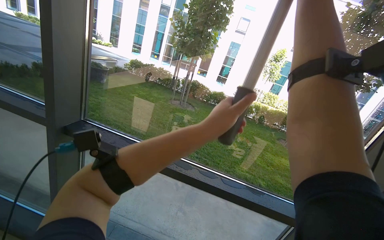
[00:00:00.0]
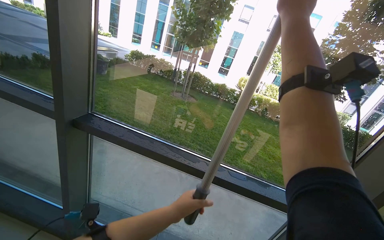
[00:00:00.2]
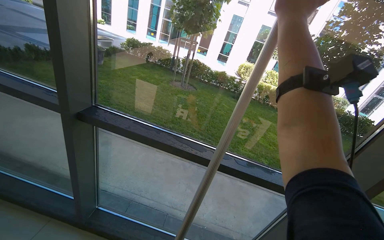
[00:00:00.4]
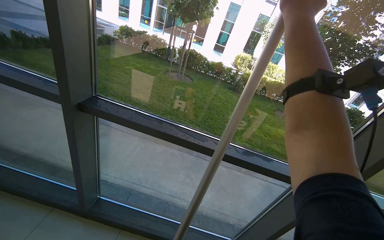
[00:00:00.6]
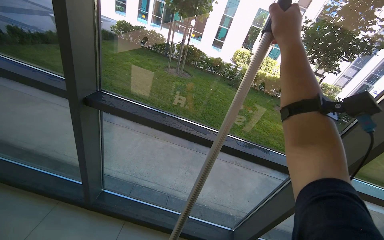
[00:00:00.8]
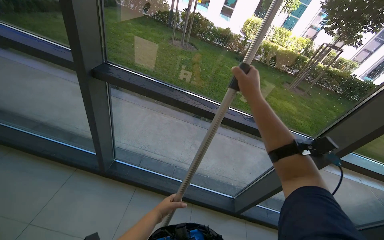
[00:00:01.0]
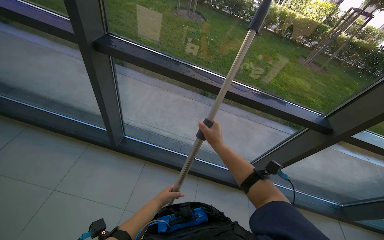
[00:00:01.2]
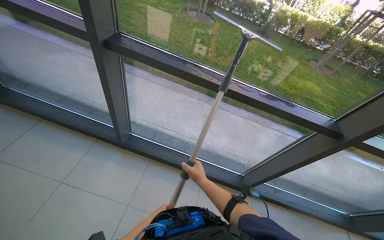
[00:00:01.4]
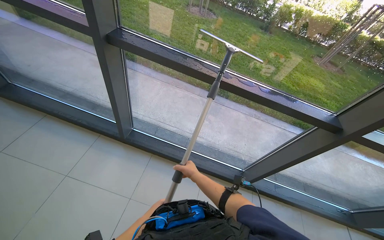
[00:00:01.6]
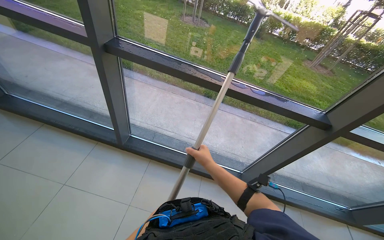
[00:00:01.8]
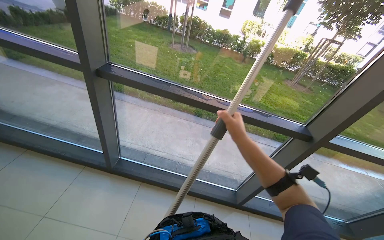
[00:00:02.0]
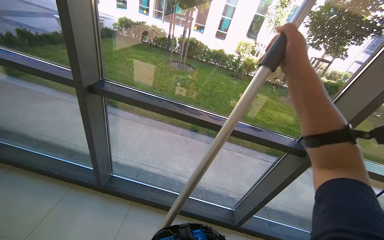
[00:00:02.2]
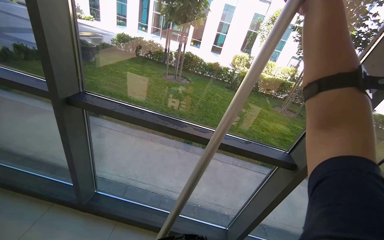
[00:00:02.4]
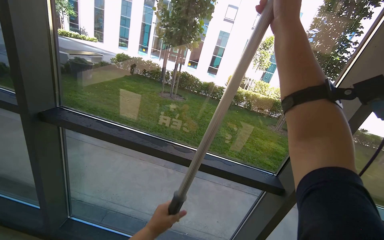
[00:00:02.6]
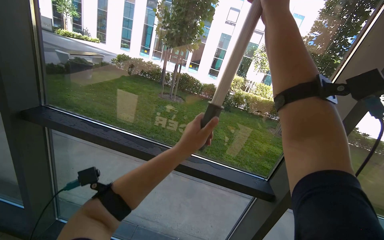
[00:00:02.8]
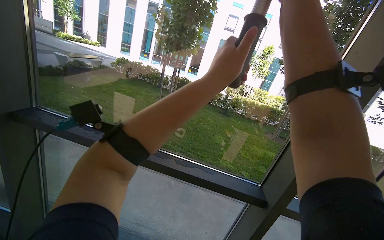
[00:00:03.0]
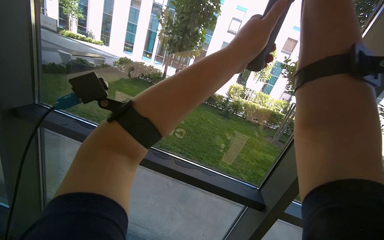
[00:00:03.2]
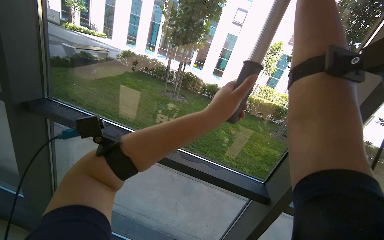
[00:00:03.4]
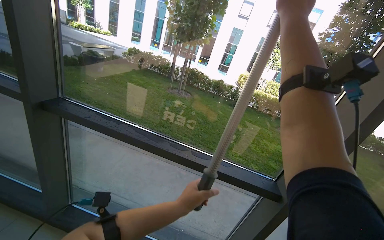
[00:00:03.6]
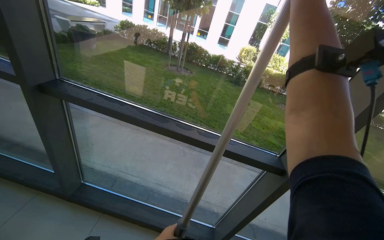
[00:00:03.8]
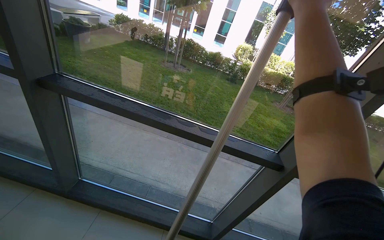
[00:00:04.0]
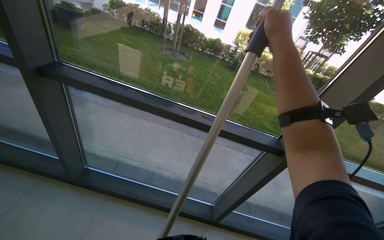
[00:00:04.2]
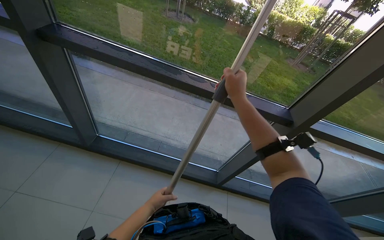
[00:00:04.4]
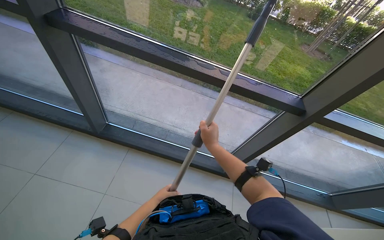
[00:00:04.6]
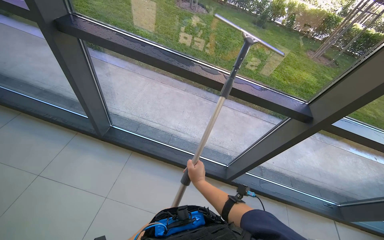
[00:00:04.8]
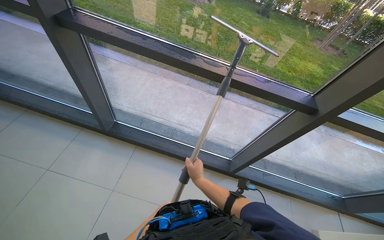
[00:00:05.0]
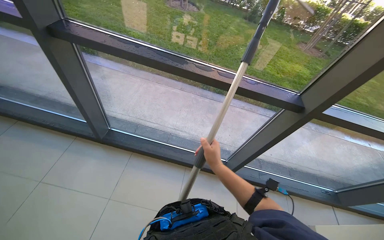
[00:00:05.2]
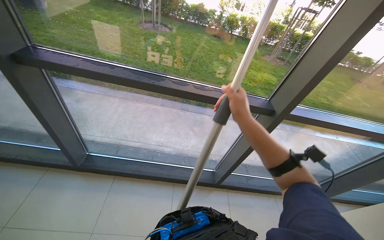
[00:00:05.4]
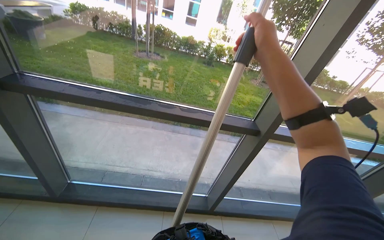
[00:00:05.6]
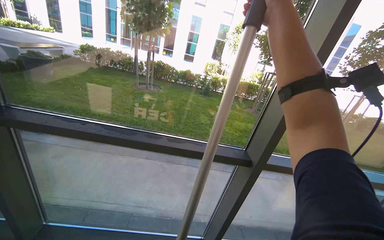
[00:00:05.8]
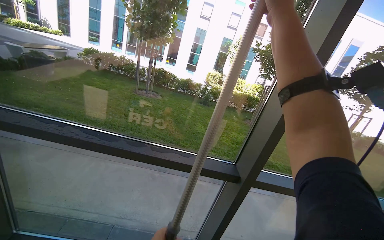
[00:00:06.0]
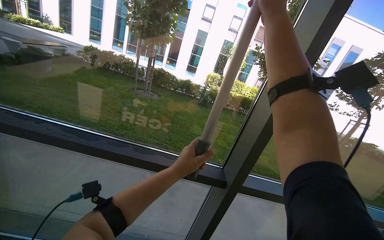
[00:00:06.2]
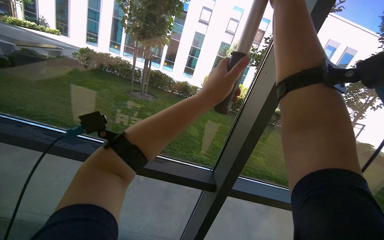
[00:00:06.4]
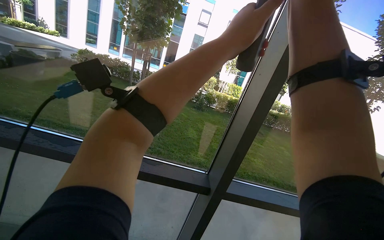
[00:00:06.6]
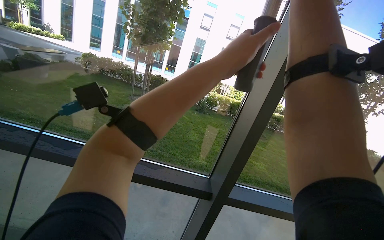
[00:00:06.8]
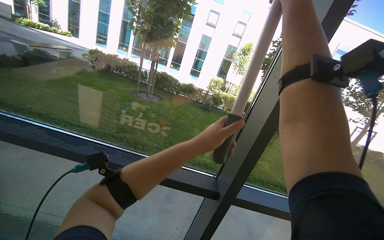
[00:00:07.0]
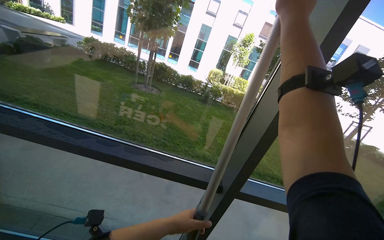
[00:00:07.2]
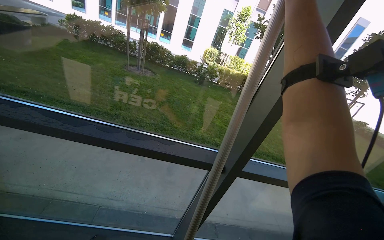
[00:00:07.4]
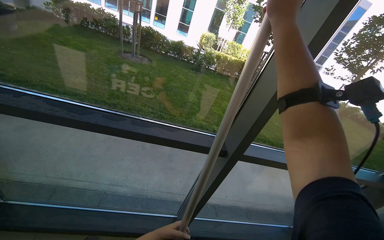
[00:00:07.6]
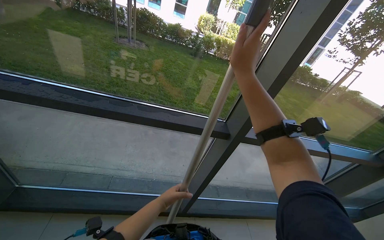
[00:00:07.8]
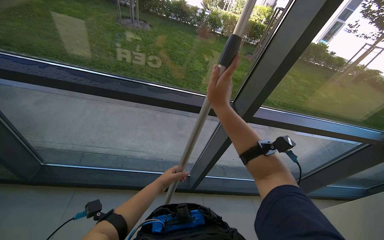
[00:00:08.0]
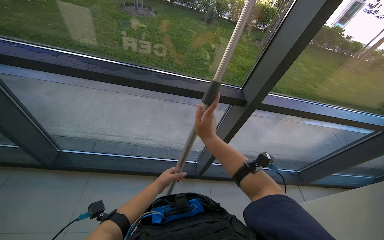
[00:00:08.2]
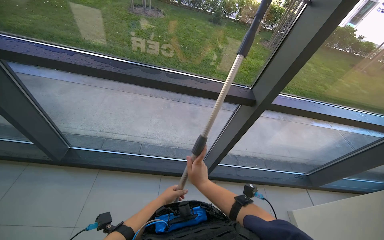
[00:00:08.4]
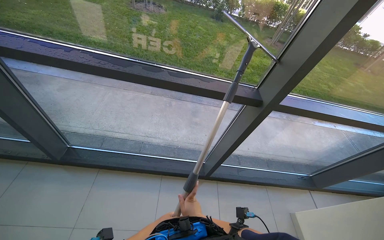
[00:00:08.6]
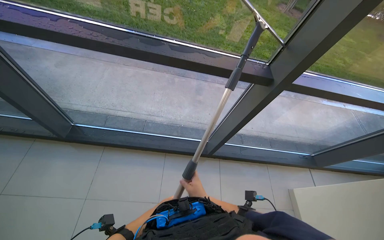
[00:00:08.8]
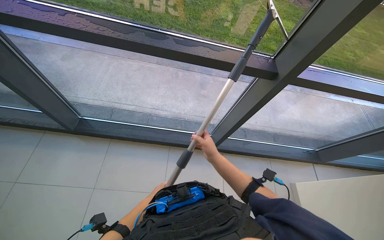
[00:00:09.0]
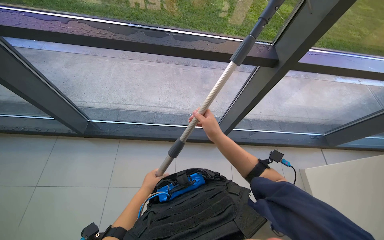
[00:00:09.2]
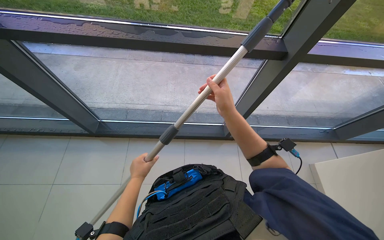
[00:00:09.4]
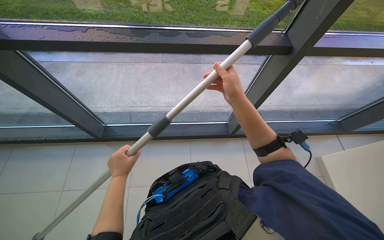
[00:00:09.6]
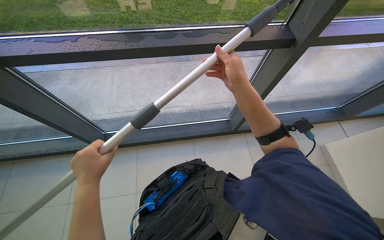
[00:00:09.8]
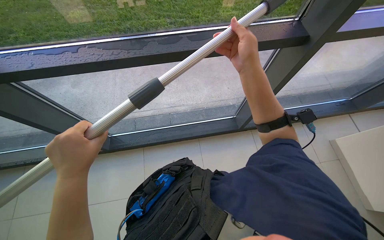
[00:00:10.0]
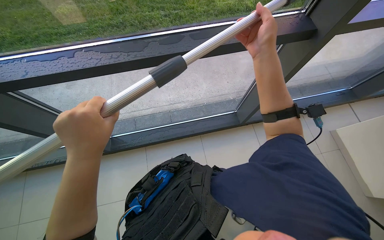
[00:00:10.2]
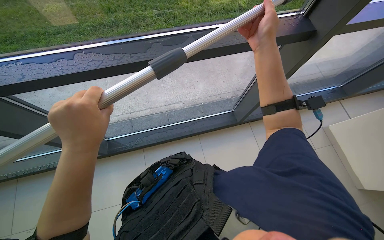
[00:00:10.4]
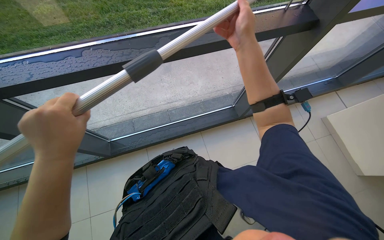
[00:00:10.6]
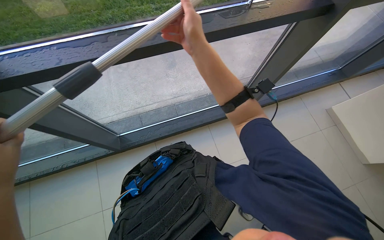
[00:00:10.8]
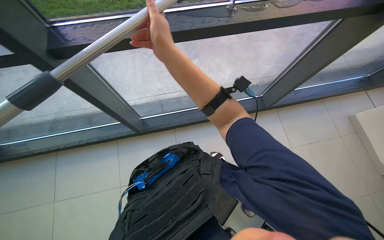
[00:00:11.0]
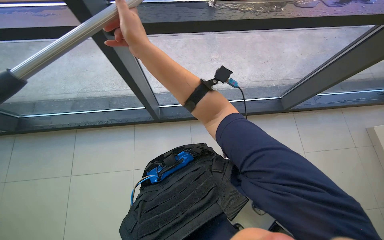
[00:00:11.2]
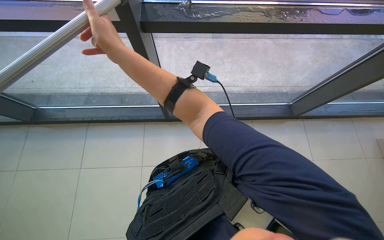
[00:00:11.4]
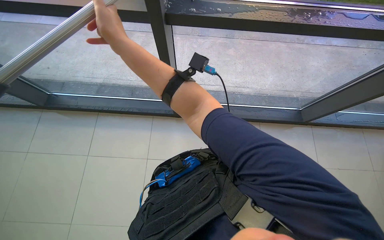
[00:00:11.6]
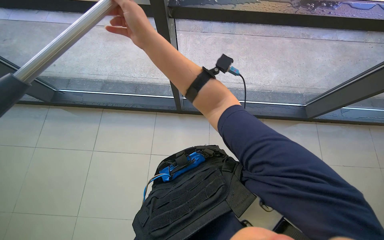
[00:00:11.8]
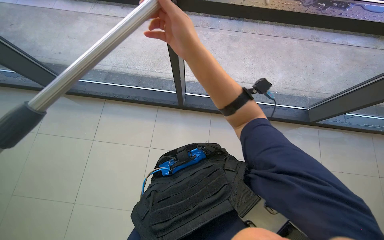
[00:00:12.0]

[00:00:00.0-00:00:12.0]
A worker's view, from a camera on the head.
Job: cleaning windows.
The whole recording: Cleaning building windows. The worker cleans the building windows using a long pole with a squeegee.
00:00:00.0 to 00:00:01.6: The view tips downward by approximately 30 degrees. The right hand moves down the picture and to the left, approximately 80 cm.
00:00:01.6 to 00:00:03.0: The view tilts some 30 degrees upward. The right hand travels up the picture and to the right by about 90 cm.
00:00:03.0 to 00:00:04.4: The view tips downward by approximately 30 degrees.
00:00:04.4 to 00:00:06.0: The camera pitches upward, by some 25 degrees.
00:00:06.0 to 00:00:07.6: The view tips downward by some 15 degrees.
00:00:07.6 to 00:00:09.0: The view tips downward by roughly 25 degrees. The left hand shifts about 20 cm to the left. The right hand goes roughly 70 cm down the picture, farther from the camera and to the left.
00:00:09.0 to 00:00:10.4: The left hand heads up the picture and nearer to the camera, covering roughly 35 cm; the right hand travels up the picture by about 25 cm.
00:00:10.4 to 00:00:12.0: The head turns to the left by some 20 degrees. The view tips downward by some 10 degrees. The right hand goes some 35 cm to the left.

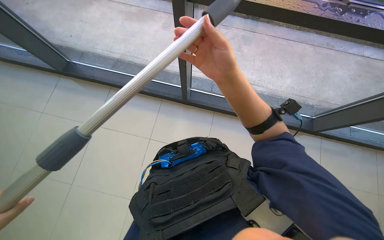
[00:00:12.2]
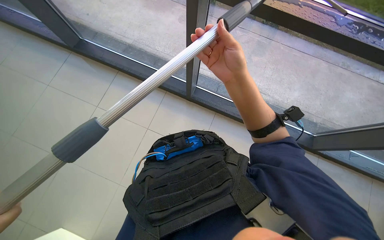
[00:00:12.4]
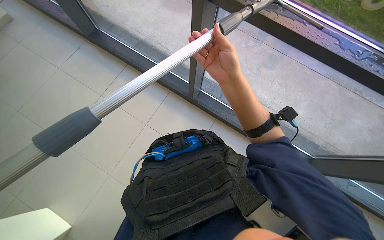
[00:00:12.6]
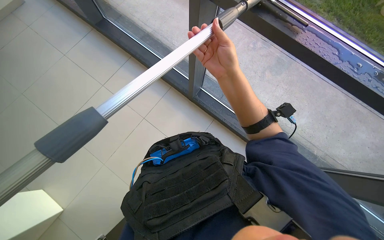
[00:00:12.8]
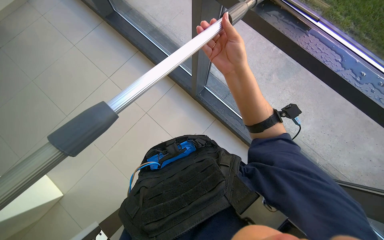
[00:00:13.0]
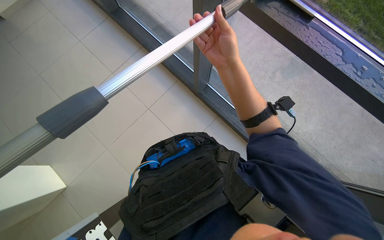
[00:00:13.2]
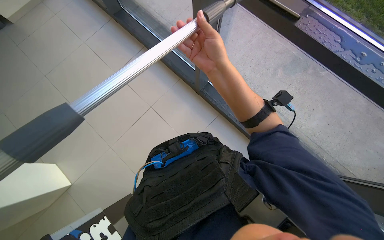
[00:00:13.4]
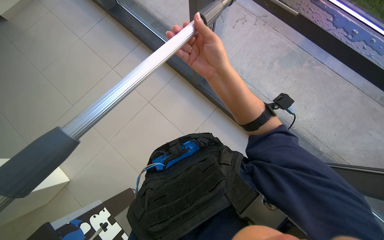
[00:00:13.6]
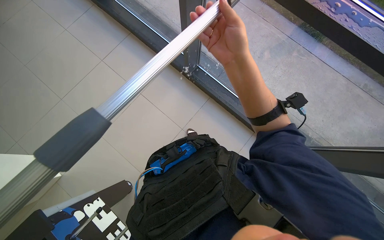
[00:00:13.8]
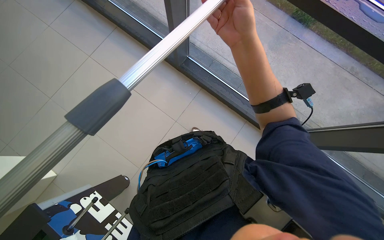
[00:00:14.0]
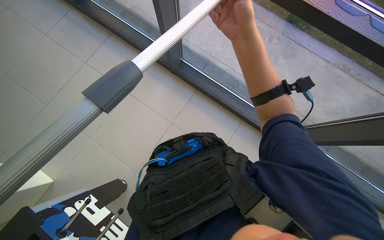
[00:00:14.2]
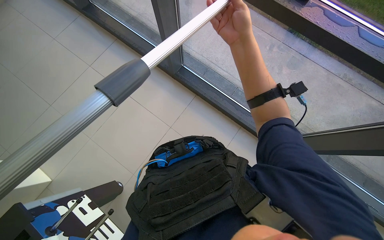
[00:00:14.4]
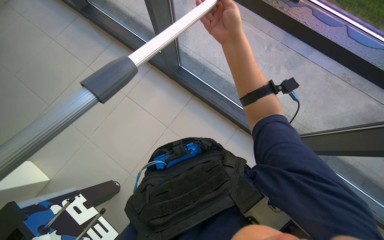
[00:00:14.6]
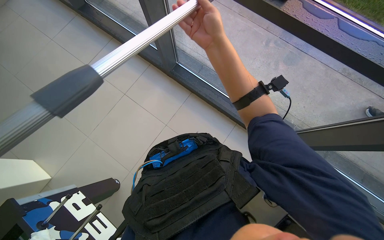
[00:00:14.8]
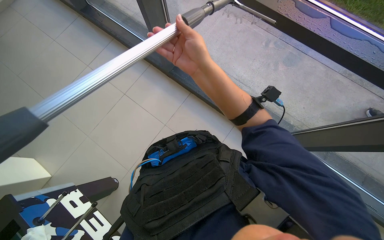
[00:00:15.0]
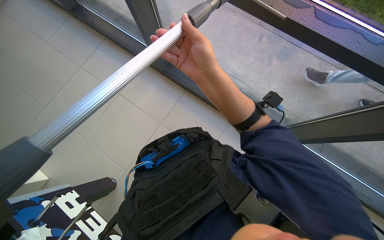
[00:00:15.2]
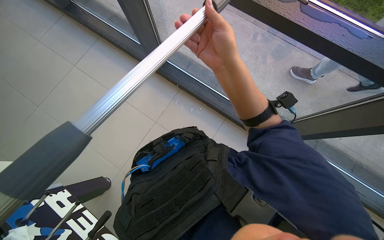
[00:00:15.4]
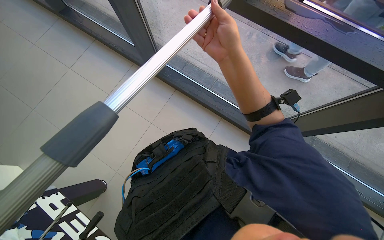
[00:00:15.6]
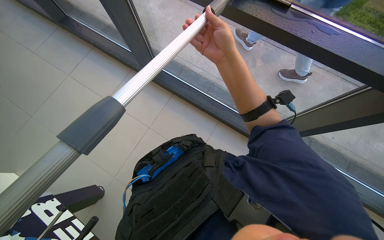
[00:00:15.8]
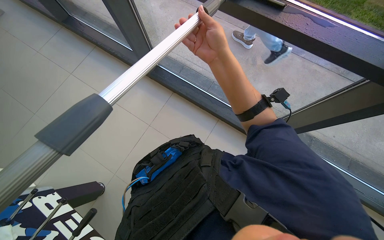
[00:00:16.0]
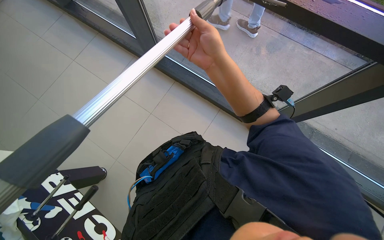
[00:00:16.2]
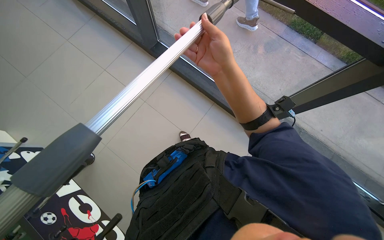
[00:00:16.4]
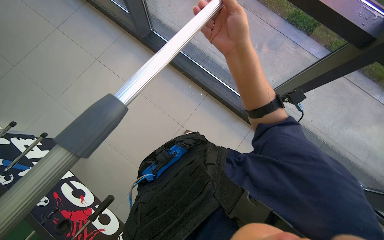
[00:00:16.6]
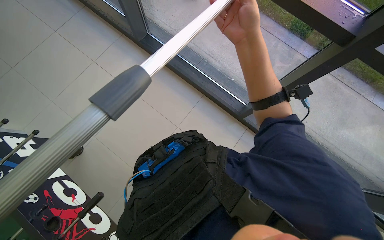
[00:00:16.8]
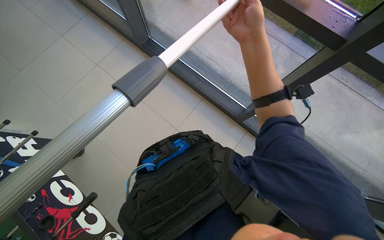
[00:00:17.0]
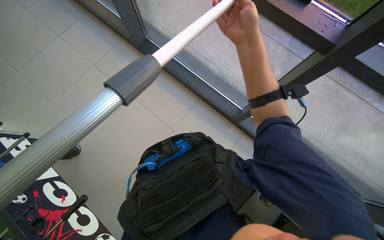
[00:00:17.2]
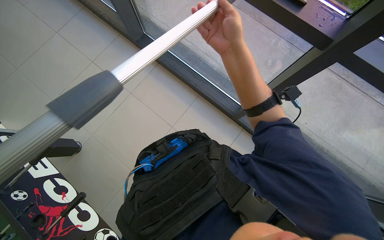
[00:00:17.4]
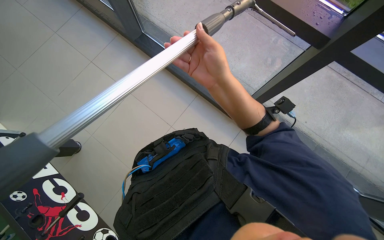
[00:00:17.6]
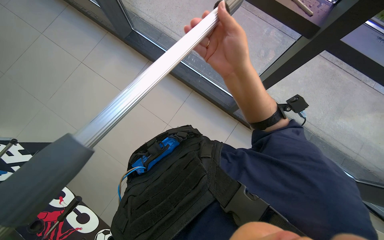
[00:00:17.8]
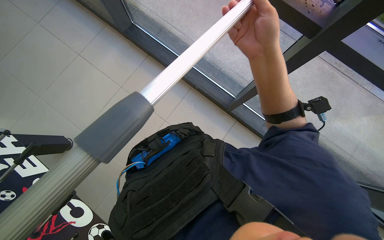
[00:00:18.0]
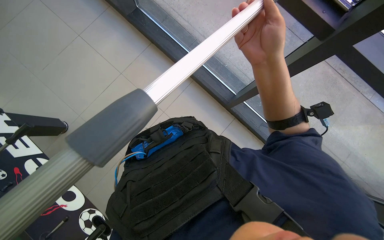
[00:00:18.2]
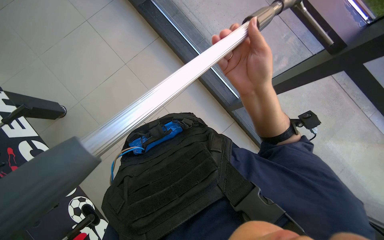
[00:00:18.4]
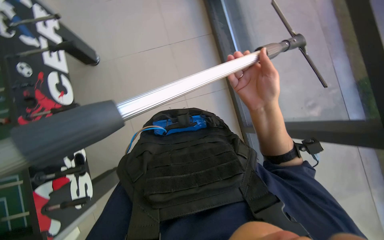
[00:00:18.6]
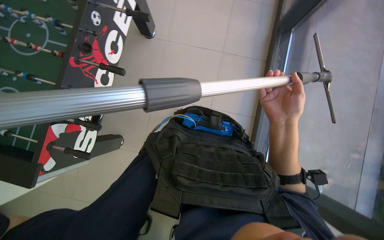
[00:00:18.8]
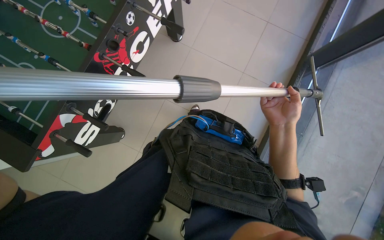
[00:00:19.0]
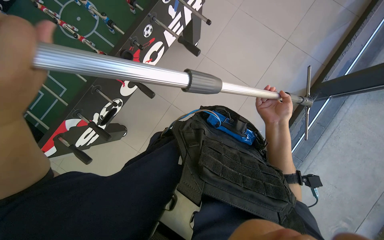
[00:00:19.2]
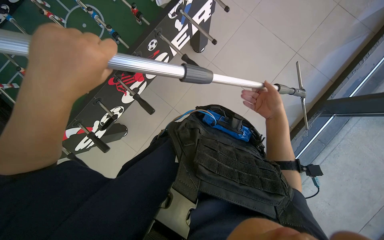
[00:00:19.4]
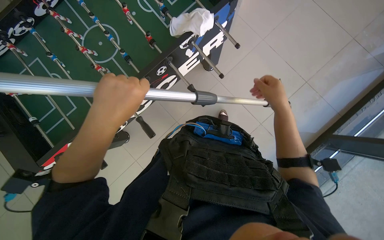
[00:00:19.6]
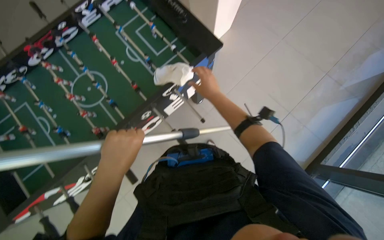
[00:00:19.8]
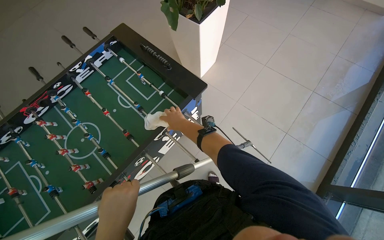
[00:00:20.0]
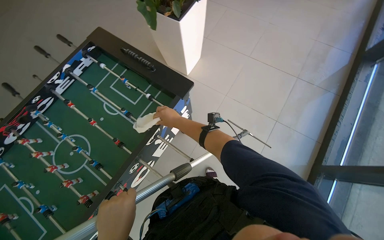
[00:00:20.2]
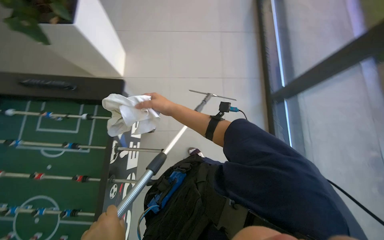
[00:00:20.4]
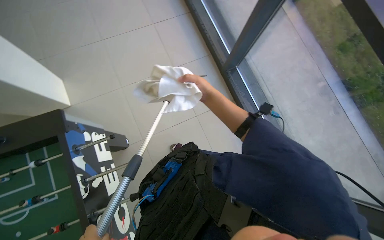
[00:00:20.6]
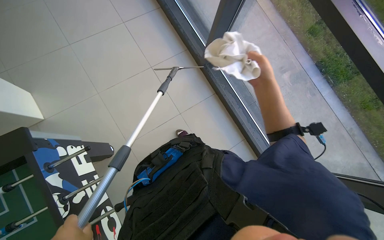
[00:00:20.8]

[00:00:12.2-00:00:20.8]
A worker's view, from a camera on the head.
Job: cleaning windows.
The whole recording: Cleaning building windows. The worker cleans the building windows using a long pole with a squeegee.
00:00:15.0 to 00:00:16.6: The right hand travels to the right by about 30 cm.
00:00:18.0 to 00:00:19.4: The view tips upward by approximately 15 degrees. The scene rotates clockwise by roughly 50 degrees.
00:00:19.4 to 00:00:20.8: The wearer looks roughly 80 degrees further to the right. The wearer looks roughly 15 degrees further upward.
